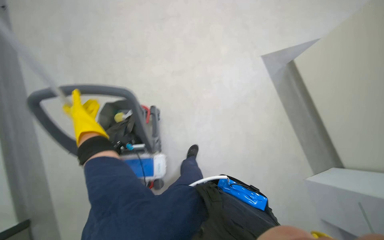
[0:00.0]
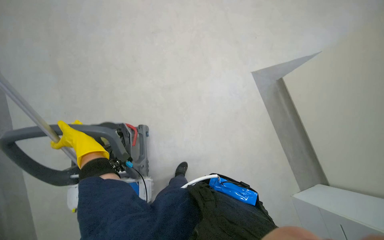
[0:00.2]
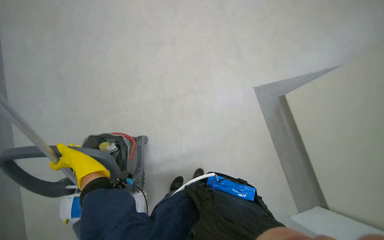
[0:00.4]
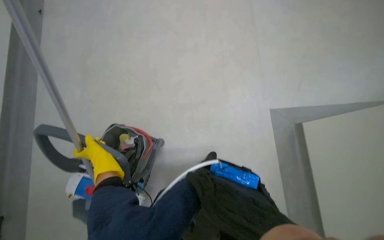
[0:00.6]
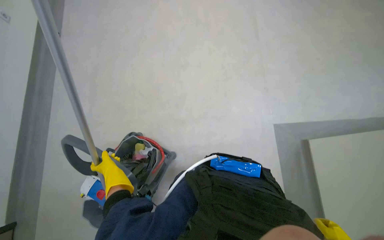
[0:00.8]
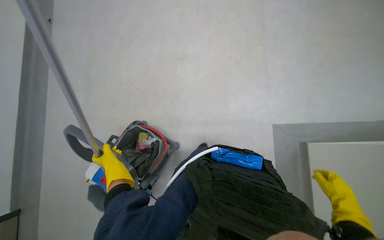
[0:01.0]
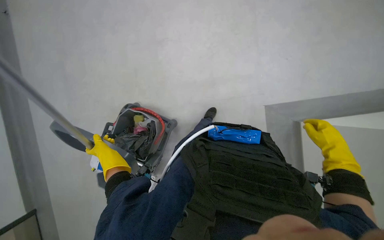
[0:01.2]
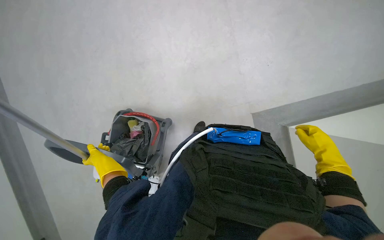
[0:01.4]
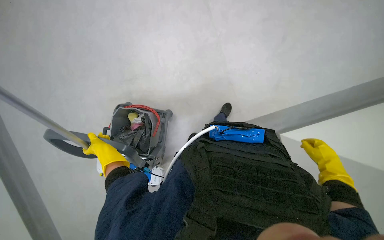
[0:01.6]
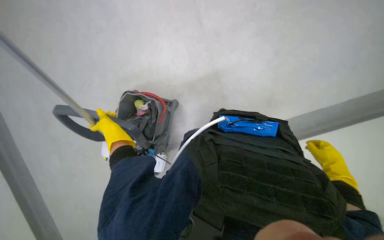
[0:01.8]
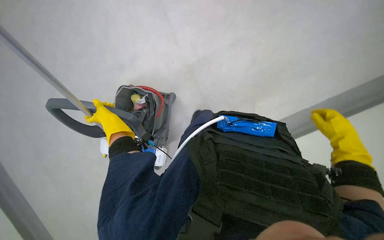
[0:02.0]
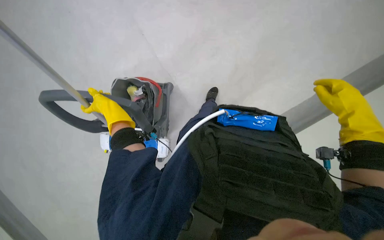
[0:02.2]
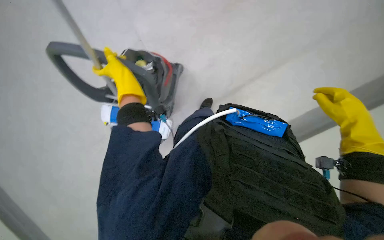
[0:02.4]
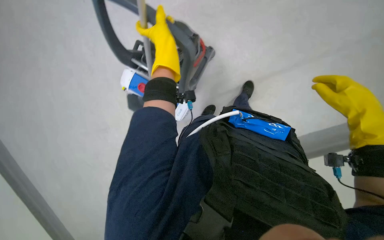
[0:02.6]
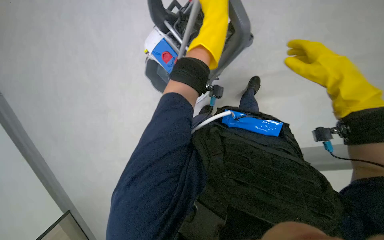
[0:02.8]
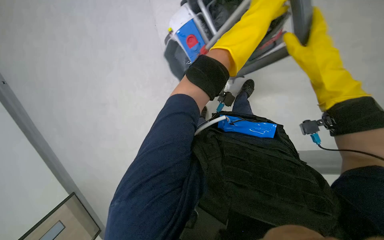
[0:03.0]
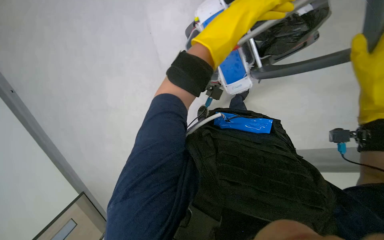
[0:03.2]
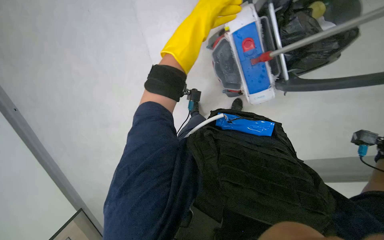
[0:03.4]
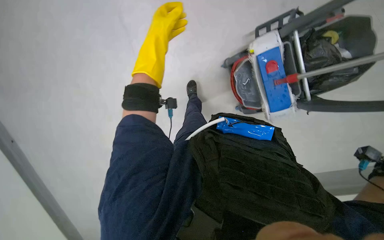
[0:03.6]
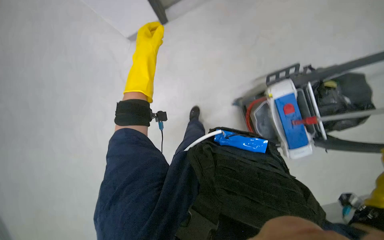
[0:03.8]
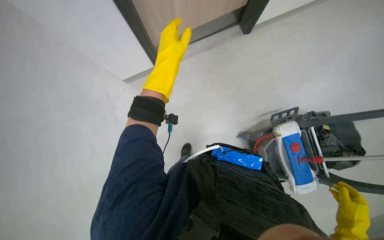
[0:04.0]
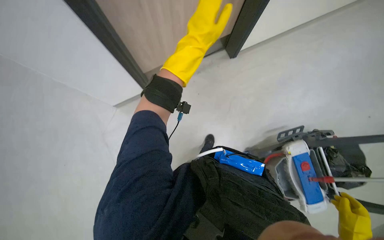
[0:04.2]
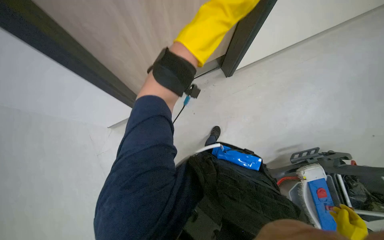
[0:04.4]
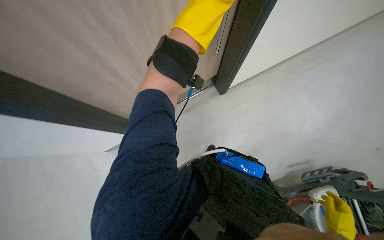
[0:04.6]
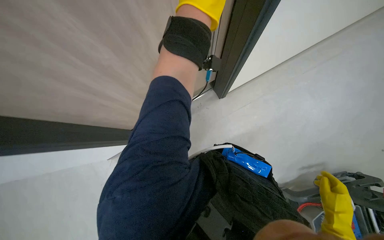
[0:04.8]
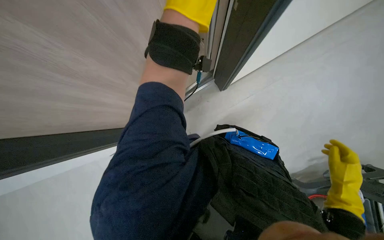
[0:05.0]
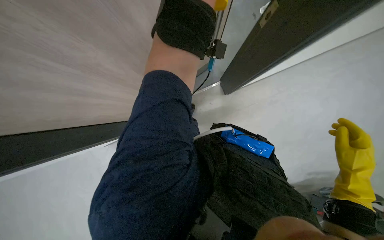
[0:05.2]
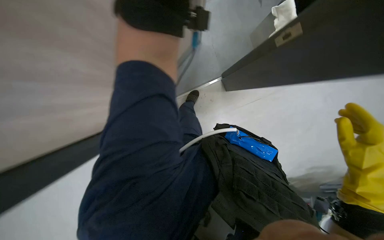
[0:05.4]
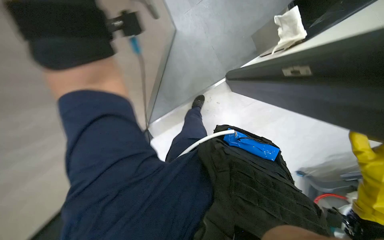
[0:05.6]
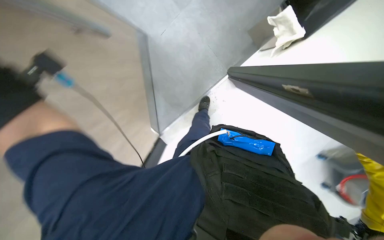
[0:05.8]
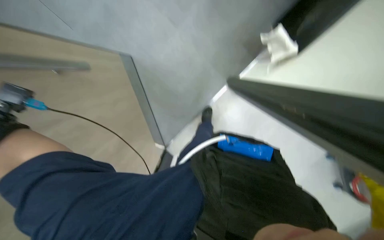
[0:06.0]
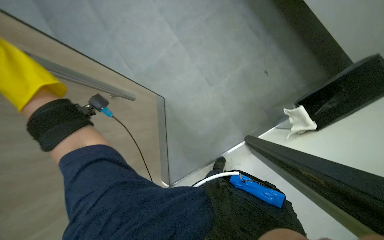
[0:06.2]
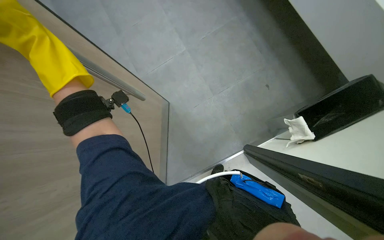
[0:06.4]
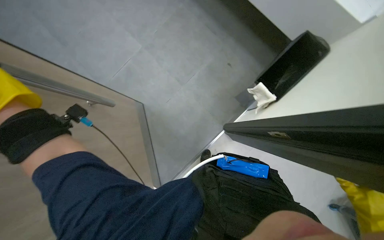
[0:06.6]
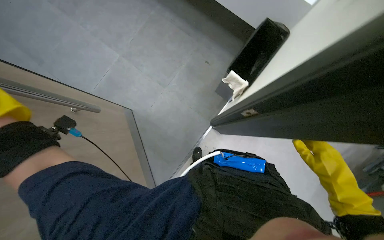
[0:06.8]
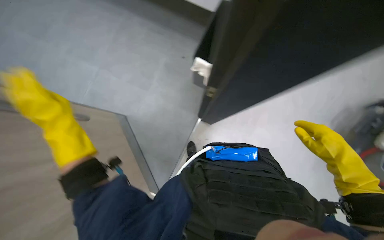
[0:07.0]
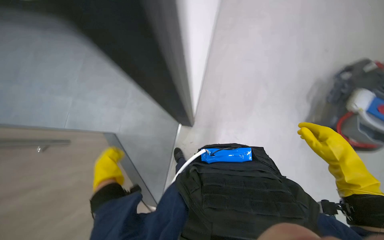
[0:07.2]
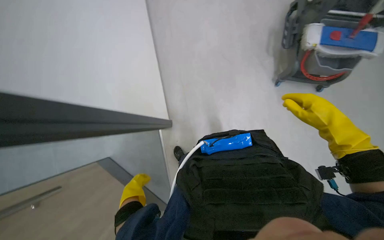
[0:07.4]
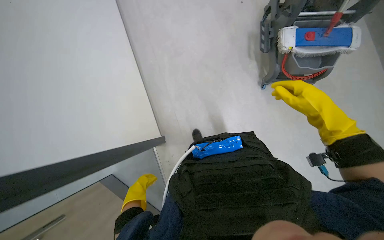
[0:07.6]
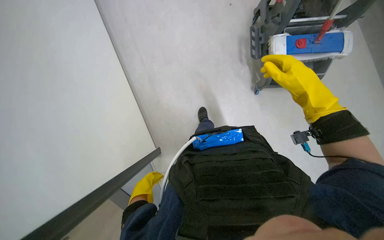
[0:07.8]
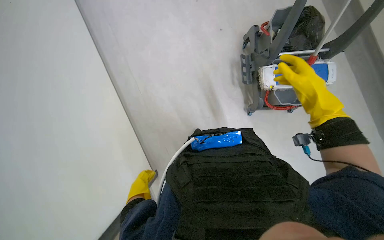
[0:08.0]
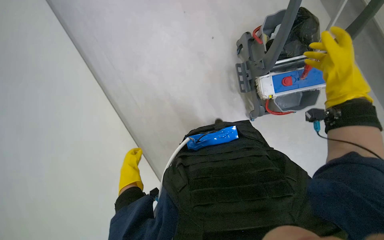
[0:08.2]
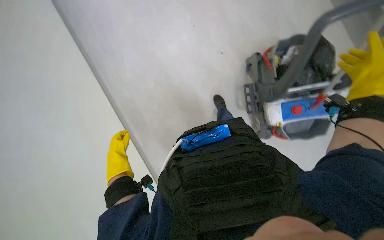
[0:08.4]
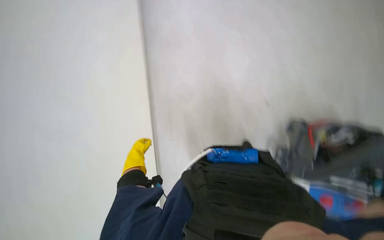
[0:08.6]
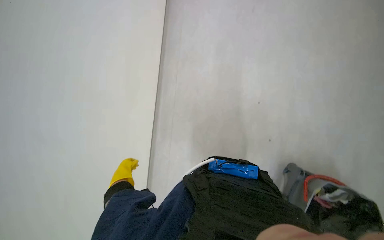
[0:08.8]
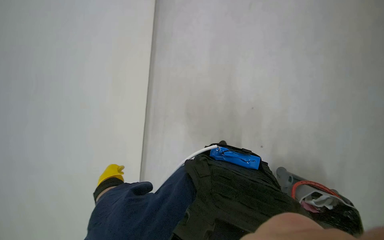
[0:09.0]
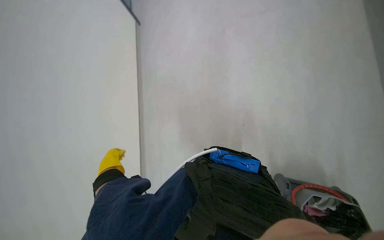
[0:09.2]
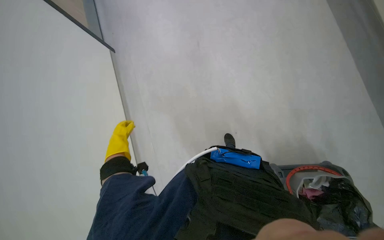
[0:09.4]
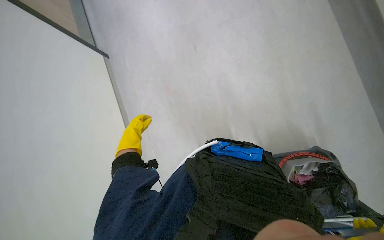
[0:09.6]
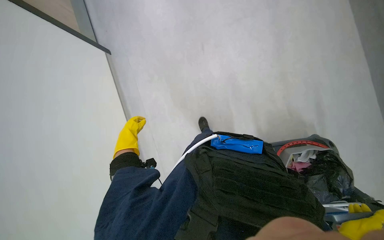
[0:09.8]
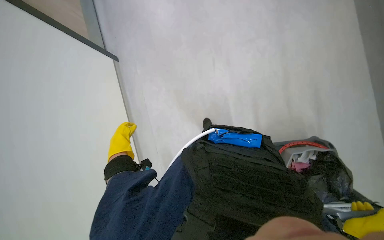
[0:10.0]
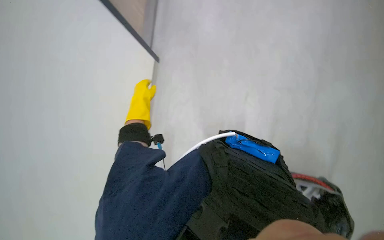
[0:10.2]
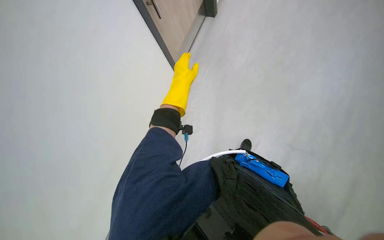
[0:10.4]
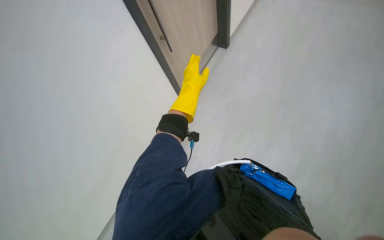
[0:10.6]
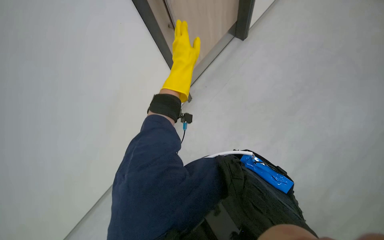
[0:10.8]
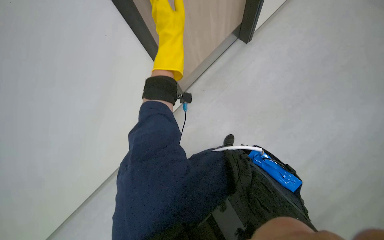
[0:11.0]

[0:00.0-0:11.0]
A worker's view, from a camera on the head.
Job: organizing items.
The whole recording: Transporting cleaning cart. The worker pushes a cleaning cart across the floor.
0:01.6 to 0:03.2: The wearer looks about 15 degrees further downward. The left hand moves to the right, nearer to the camera and up the picture, some 50 cm.
0:03.2 to 0:04.8: The view tilts roughly 35 degrees upward.
0:04.8 to 0:06.2: The camera is aimed roughly 15 degrees further to the left. The view tips upward by about 15 degrees.
0:06.2 to 0:07.8: The wearer looks approximately 65 degrees further to the right.
0:07.8 to 0:09.4: The wearer looks some 30 degrees further upward.
0:09.4 to 0:11.0: The scene rotates clockwise by approximately 30 degrees. The left hand heads nearer to the camera and up the picture, covering some 25 cm.

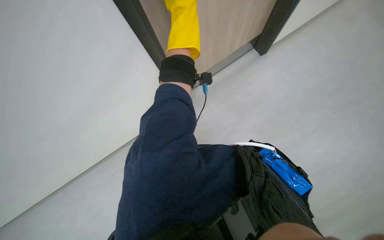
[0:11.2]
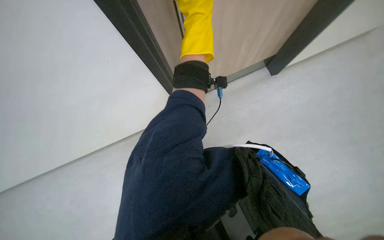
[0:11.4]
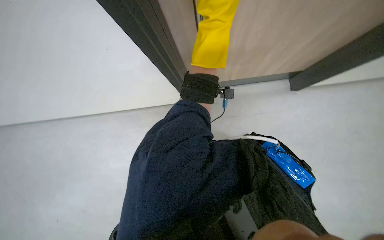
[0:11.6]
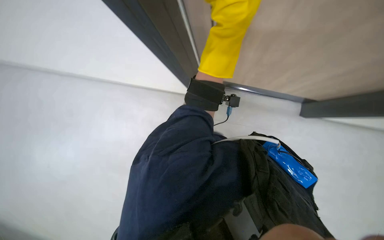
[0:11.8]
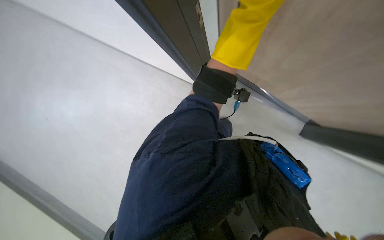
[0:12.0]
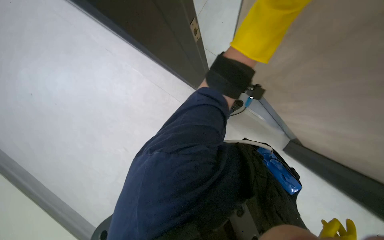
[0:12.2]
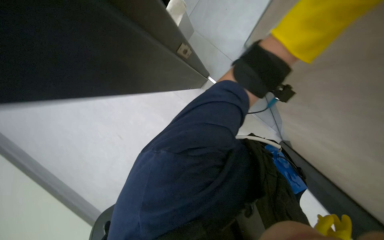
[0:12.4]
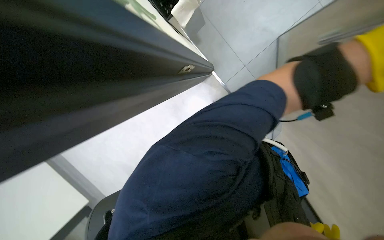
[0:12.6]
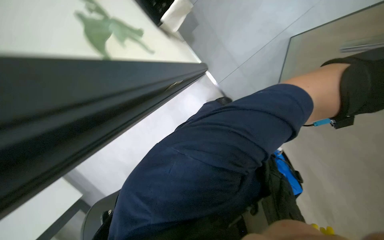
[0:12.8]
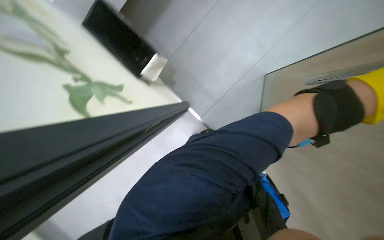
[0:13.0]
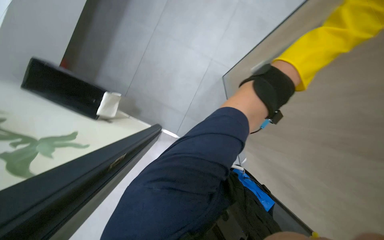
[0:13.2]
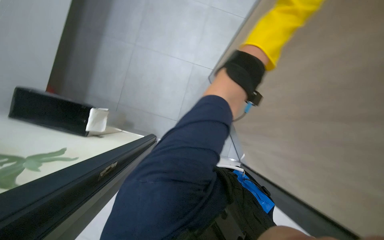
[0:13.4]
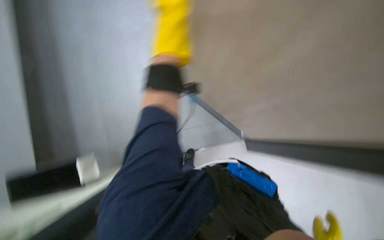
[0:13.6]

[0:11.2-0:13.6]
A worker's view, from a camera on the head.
Job: organizing items.
The whole recording: Transporting cleaning cart. The worker pushes a cleaning cart across the floor.
0:11.2 to 0:12.4: The scene rotates clockwise by approximately 35 degrees. The left hand heads to the right, covering about 15 cm.
0:12.4 to 0:13.6: The wearer's head swings about 40 degrees to the right. The camera pitches upward, by roughly 25 degrees.

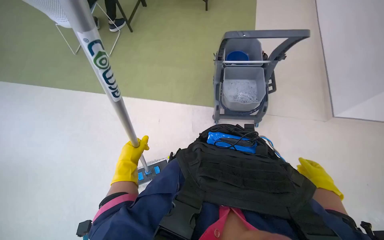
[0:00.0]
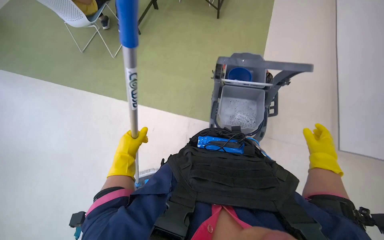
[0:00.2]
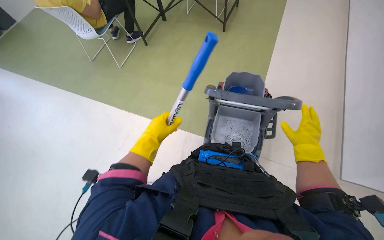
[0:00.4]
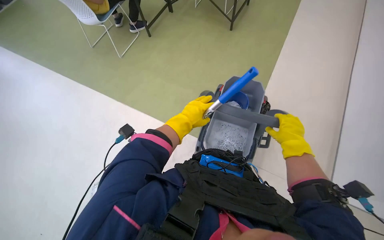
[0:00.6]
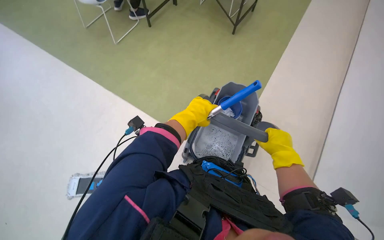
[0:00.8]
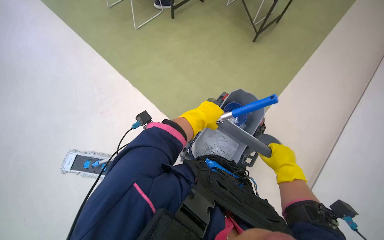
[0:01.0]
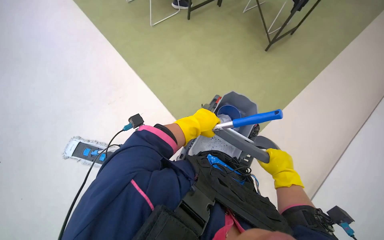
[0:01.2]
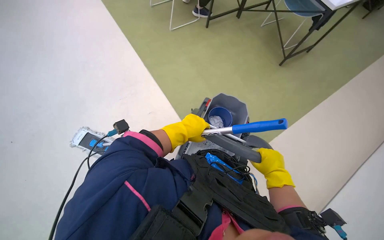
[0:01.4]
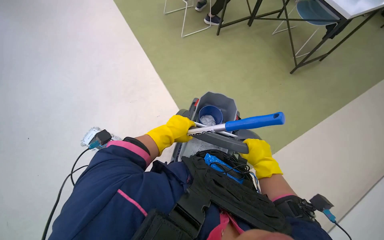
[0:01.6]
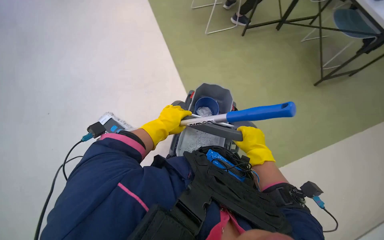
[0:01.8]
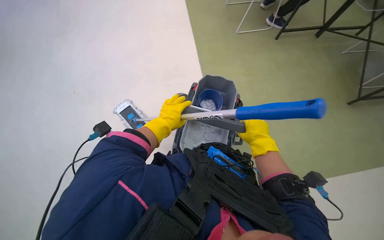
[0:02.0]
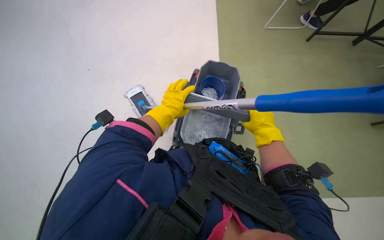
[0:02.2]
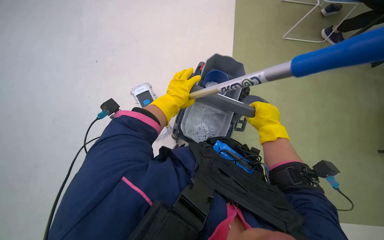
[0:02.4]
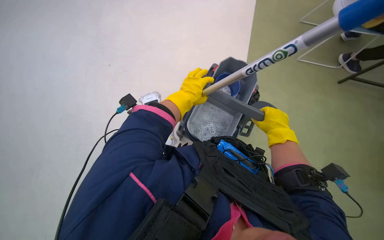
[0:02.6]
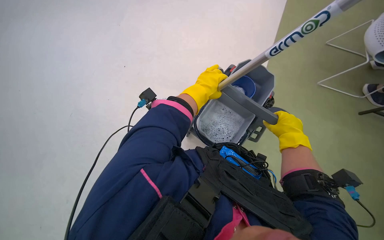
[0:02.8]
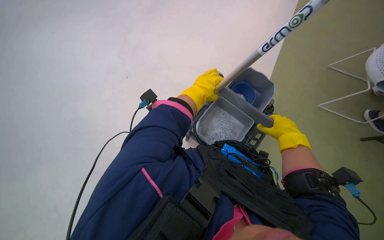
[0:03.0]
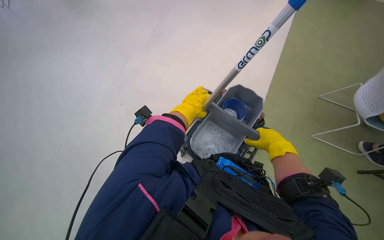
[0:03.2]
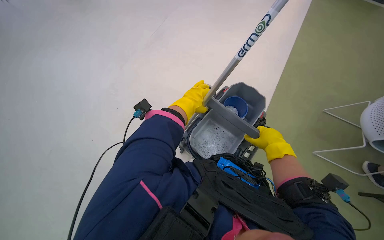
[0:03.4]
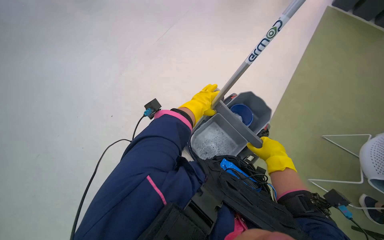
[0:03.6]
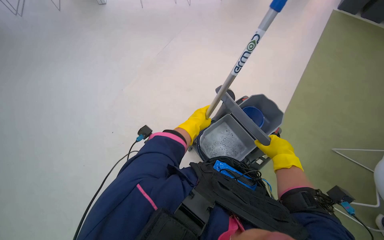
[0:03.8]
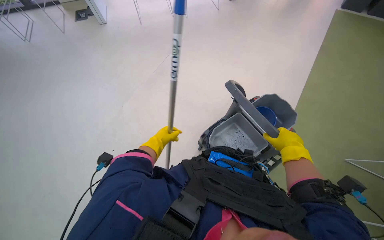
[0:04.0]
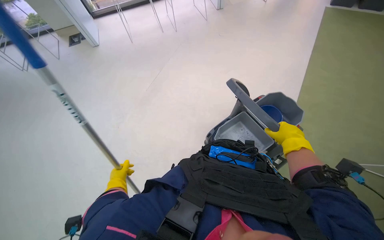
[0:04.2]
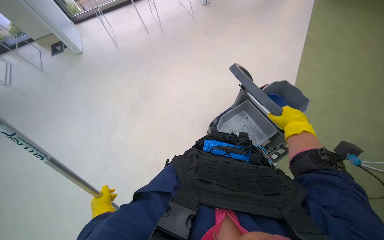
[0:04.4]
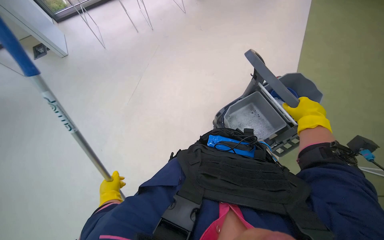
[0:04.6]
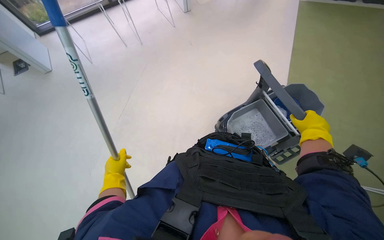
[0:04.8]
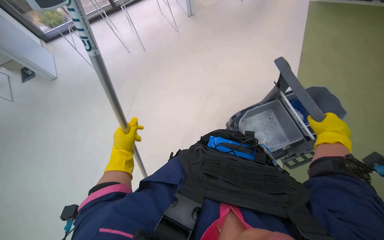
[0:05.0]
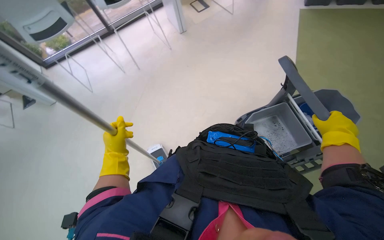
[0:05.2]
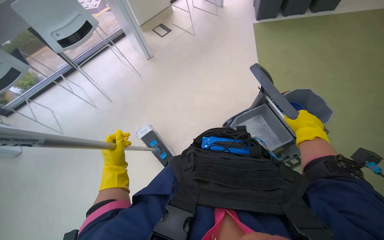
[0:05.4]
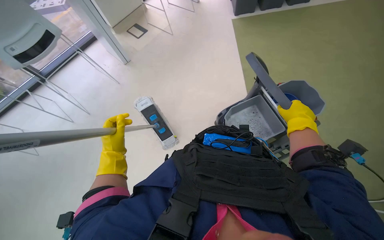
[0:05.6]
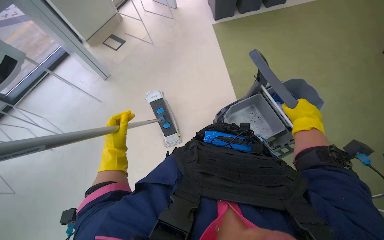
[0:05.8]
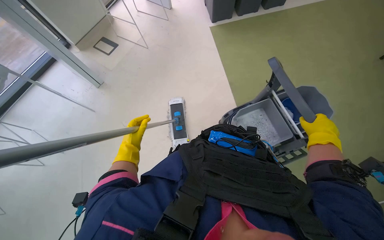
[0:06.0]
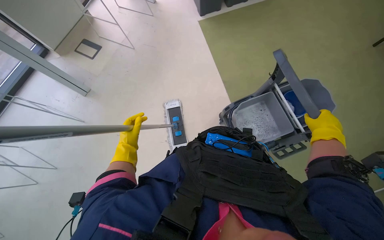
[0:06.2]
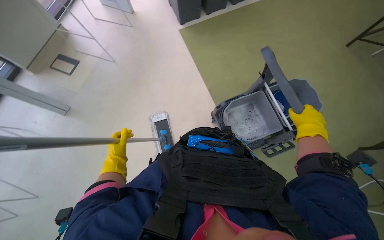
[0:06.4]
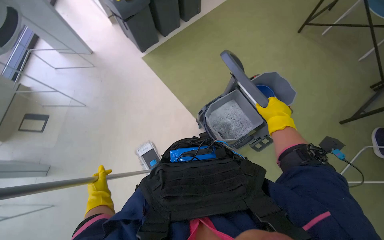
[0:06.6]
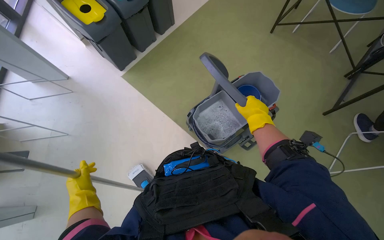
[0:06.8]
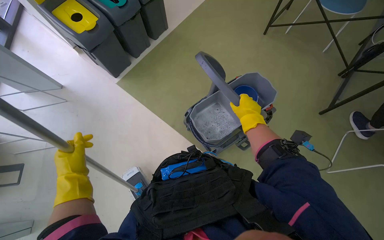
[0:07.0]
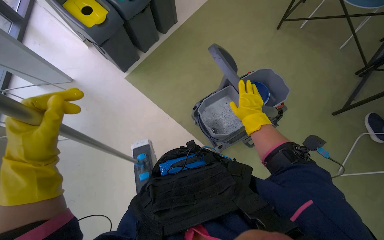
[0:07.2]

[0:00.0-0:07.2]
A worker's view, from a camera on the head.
Job: preparing cleaning supplies.
The whole recording: Cleaning mop head. The worker detaches and cleans the mop head in a bucket.
0:00.0 to 0:01.4: The scene rotates clockwise by roughly 40 degrees.
0:01.4 to 0:02.8: The wearer's head swings roughly 35 degrees to the left.
0:02.8 to 0:04.4: The view tips upward by about 15 degrees. The left hand shifts roughly 50 cm to the left and down the picture.
0:04.4 to 0:05.8: The left hand travels up the picture by some 40 cm.
